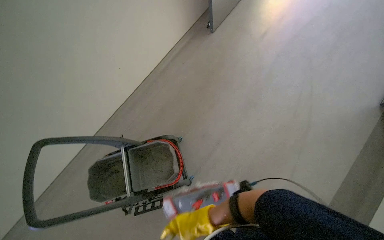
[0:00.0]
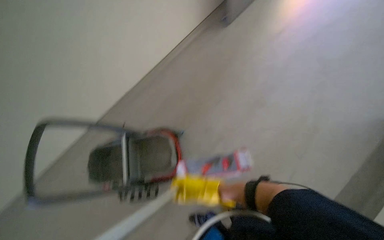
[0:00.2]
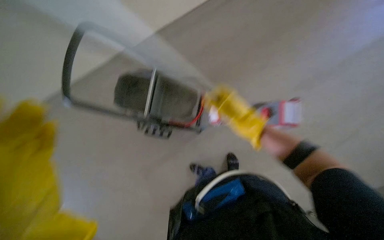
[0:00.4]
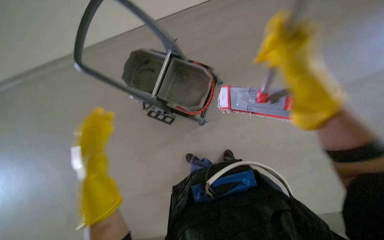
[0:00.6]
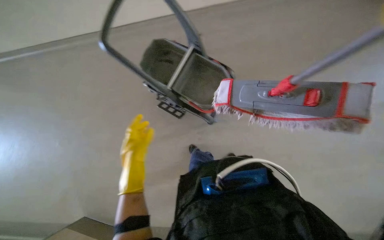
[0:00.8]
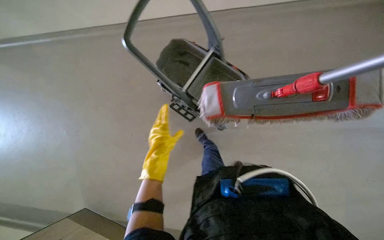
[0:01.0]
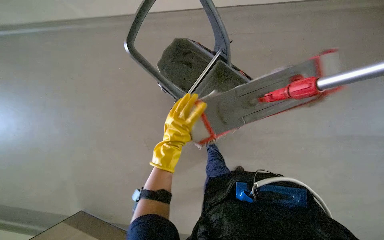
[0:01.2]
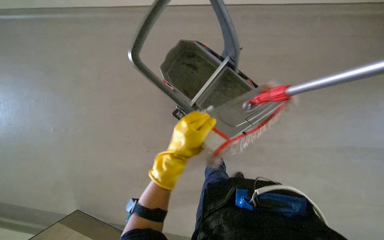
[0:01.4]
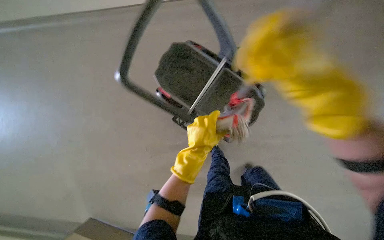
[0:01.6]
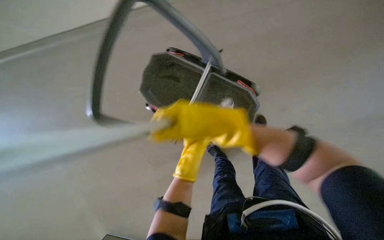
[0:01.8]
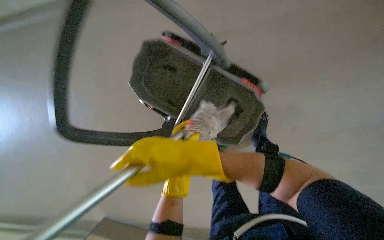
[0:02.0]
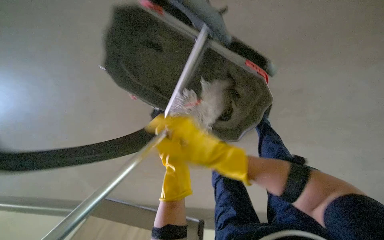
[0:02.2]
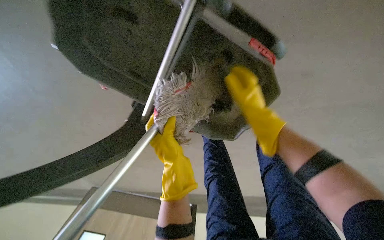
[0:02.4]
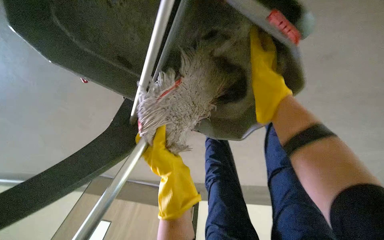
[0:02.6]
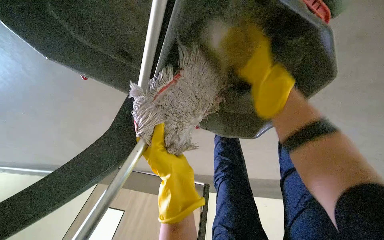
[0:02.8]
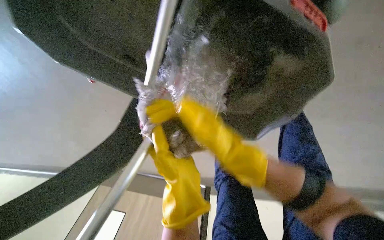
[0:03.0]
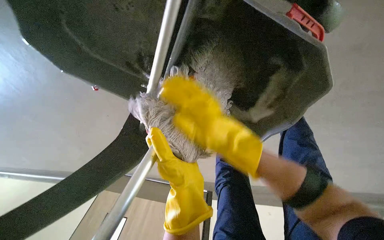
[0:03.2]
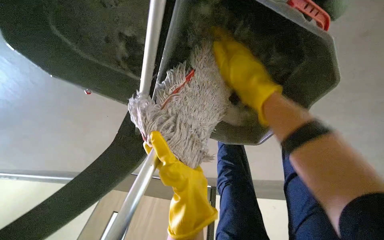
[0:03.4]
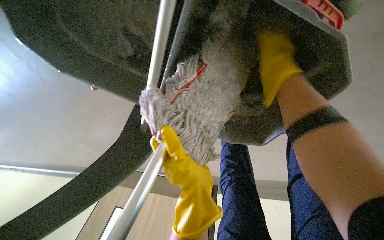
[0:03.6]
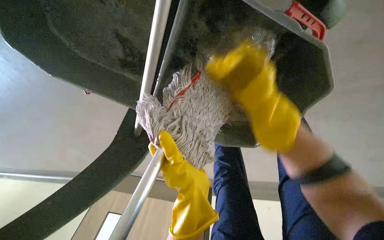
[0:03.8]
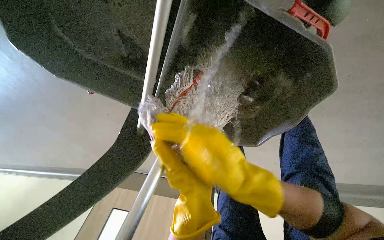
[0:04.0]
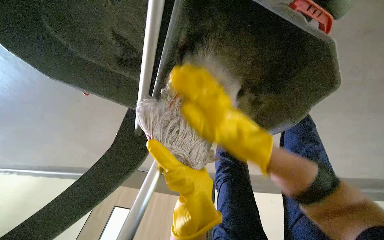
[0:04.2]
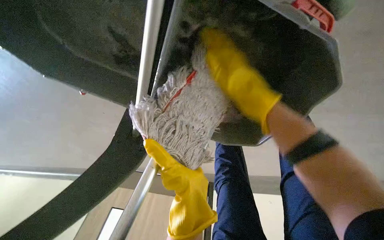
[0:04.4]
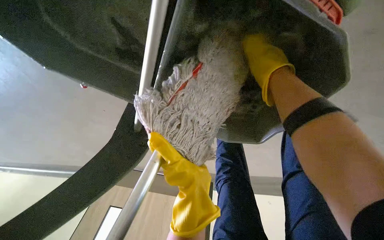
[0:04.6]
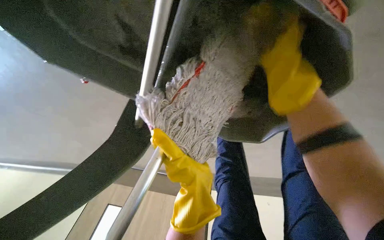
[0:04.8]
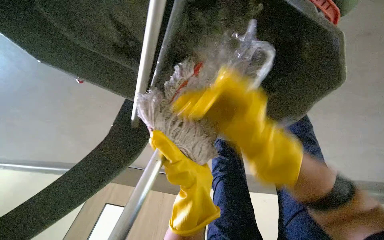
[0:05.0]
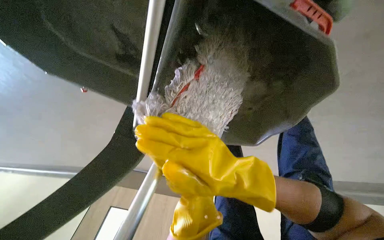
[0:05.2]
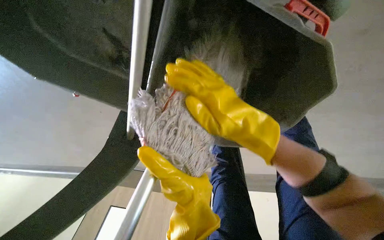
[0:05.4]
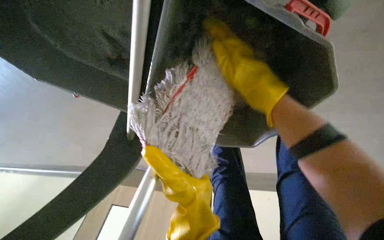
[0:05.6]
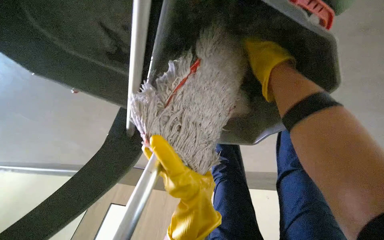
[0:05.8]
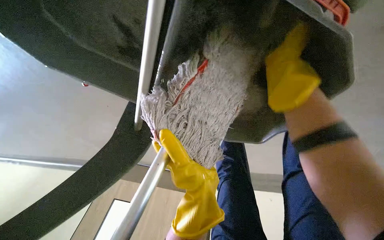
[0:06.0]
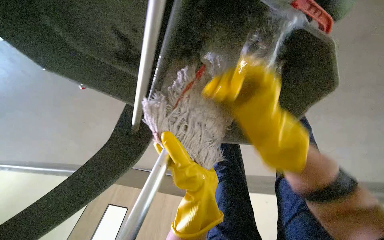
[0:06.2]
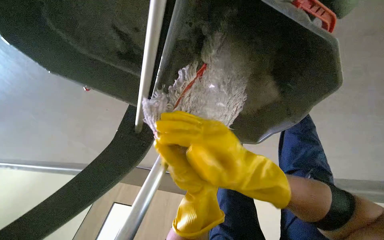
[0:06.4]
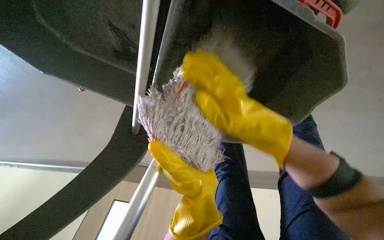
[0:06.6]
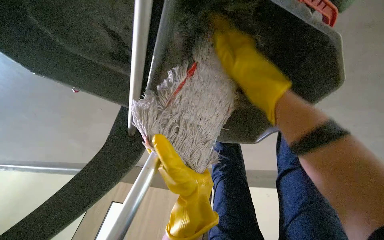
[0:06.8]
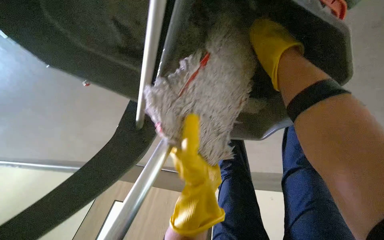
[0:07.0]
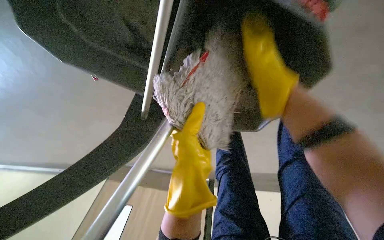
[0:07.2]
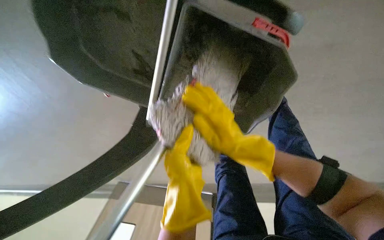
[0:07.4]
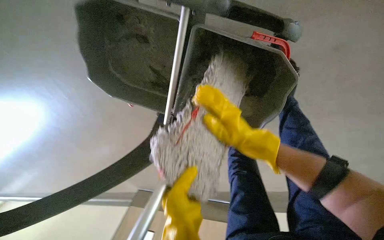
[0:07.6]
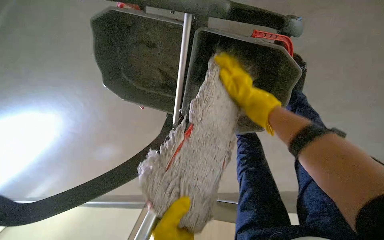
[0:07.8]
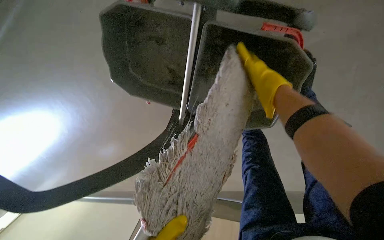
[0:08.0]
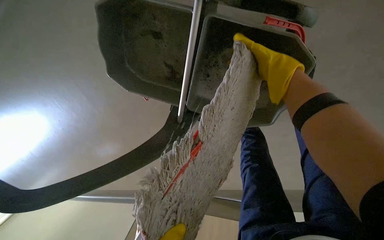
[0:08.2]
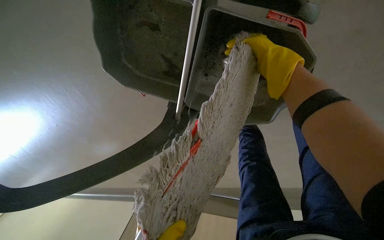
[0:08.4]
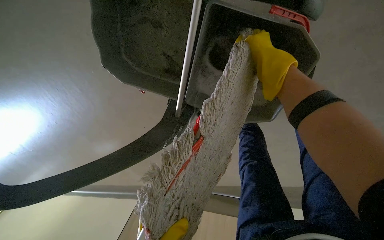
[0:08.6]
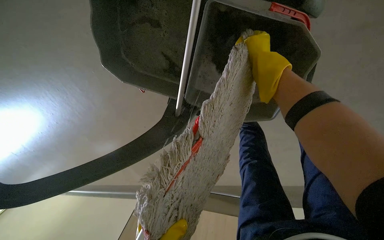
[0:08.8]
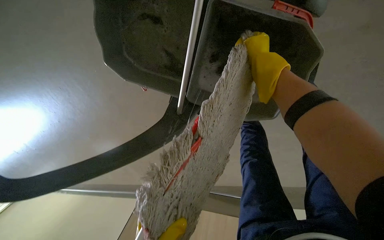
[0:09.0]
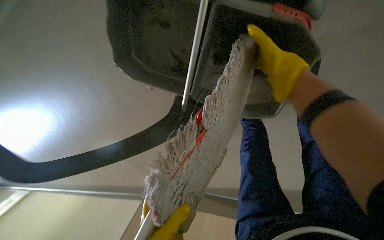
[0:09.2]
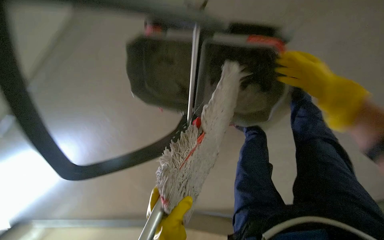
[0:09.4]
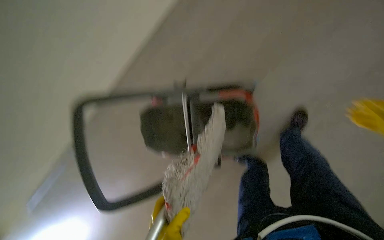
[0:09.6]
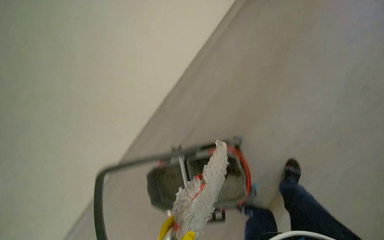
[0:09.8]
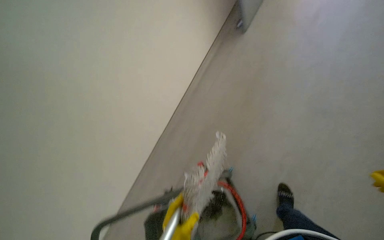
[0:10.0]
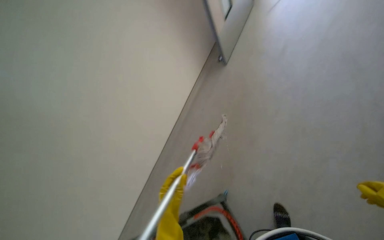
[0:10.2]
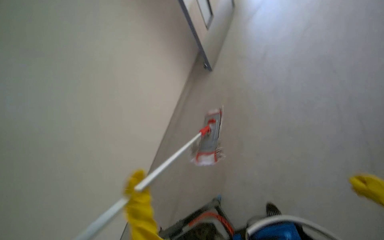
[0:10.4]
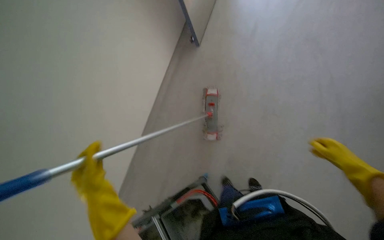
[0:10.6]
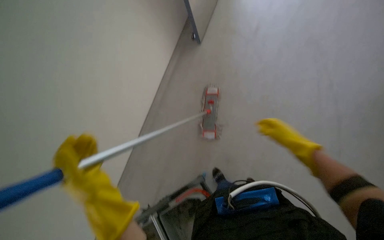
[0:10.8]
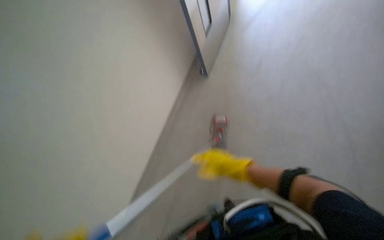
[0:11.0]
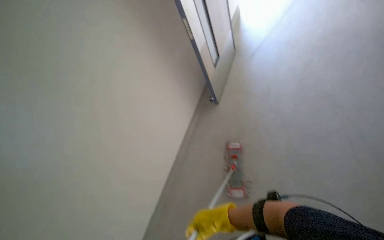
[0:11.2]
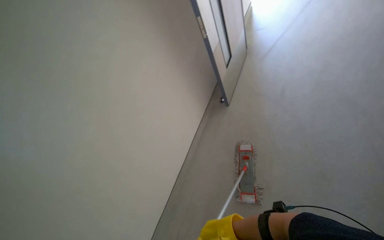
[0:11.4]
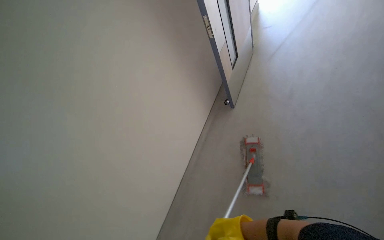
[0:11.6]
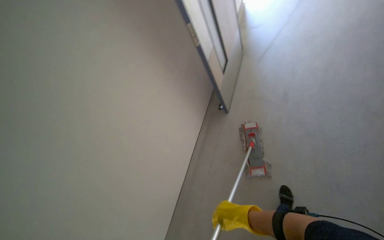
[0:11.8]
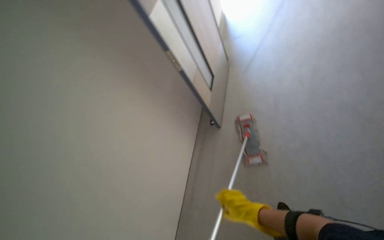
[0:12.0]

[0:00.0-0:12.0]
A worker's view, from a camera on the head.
Job: mopping floor.
The whole recording: Mopping hallway floor. The worker mops the hallway floor with a flat mop, occasionally cleaning the mop in the bucket.
0:00.0 to 0:01.6: The wearer looks approximately 15 degrees further downward. The scene turns some 40 degrees clockwise in the picture.
0:03.0 to 0:04.4: The right hand moves up and down the picture over roughly 20 cm, changing direction 2 times.
0:06.0 to 0:07.6: The right hand goes up and down the picture, about 25 cm each way, reversing 2 times.
0:07.6 to 0:09.0: The right hand heads nearer to the camera and up the picture, covering about 15 cm.
0:09.0 to 0:10.4: The wearer moves roughly 40 cm. The camera pitches upward, by about 45 degrees.
0:10.4 to 0:12.0: The wearer looks about 20 degrees further upward.

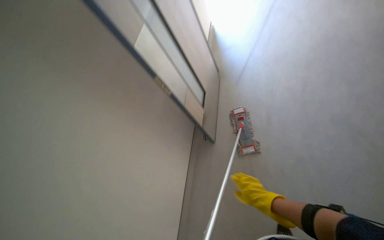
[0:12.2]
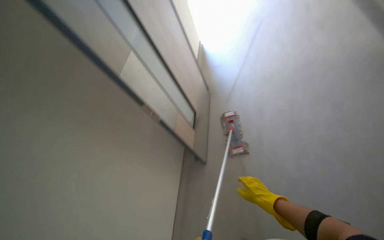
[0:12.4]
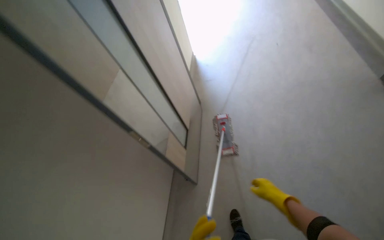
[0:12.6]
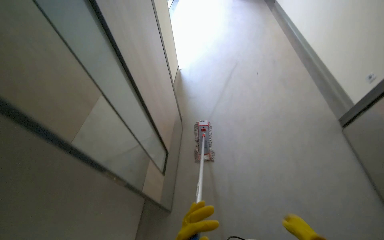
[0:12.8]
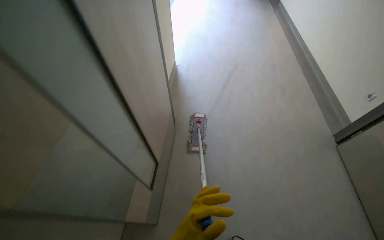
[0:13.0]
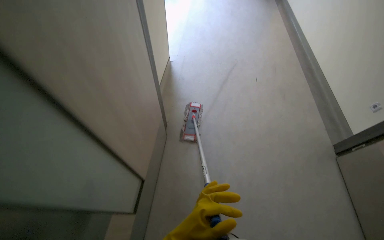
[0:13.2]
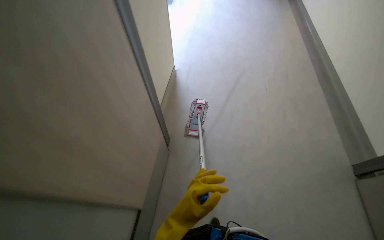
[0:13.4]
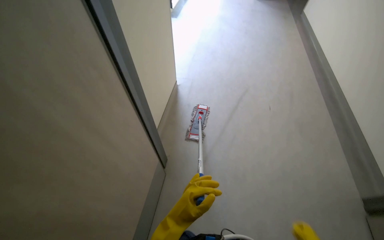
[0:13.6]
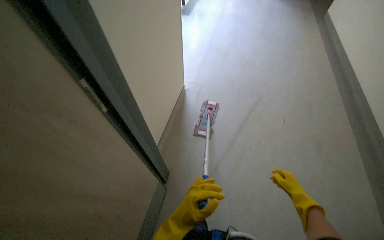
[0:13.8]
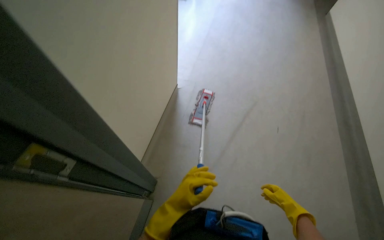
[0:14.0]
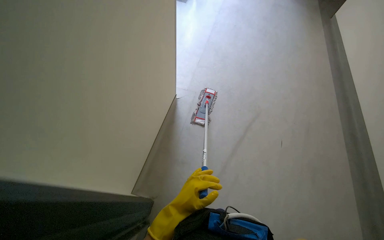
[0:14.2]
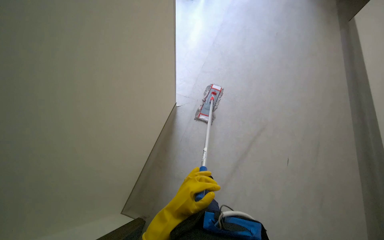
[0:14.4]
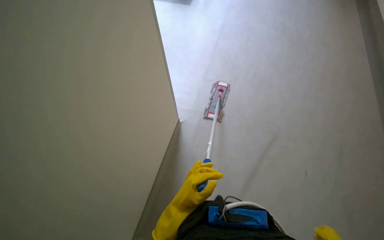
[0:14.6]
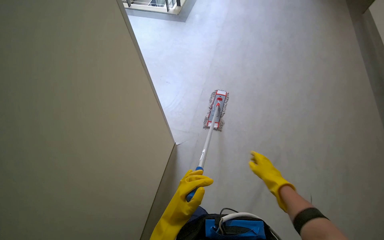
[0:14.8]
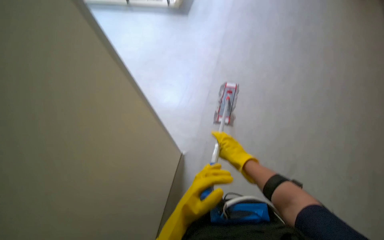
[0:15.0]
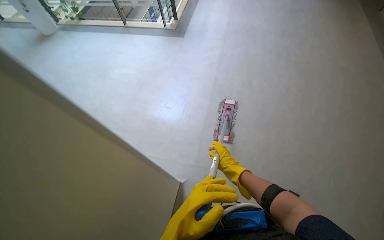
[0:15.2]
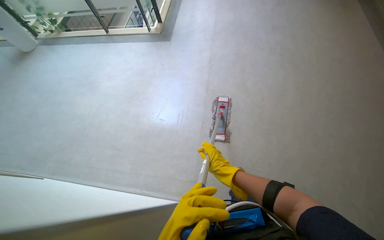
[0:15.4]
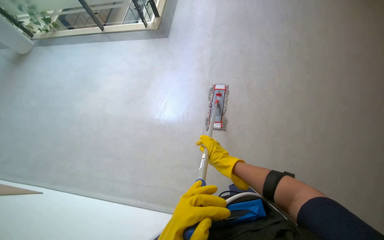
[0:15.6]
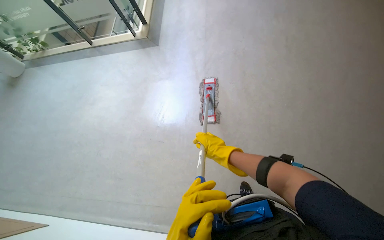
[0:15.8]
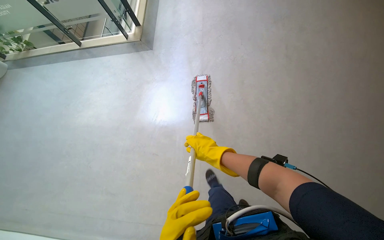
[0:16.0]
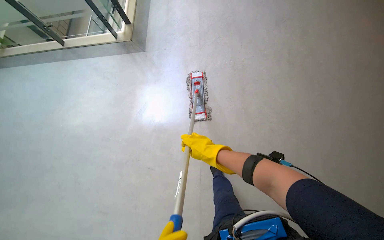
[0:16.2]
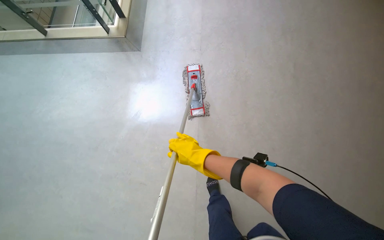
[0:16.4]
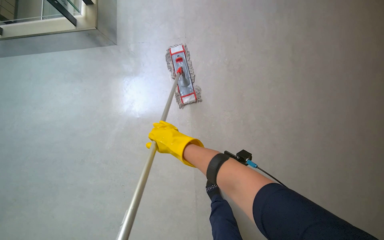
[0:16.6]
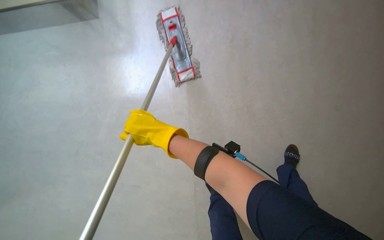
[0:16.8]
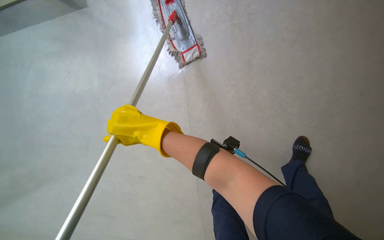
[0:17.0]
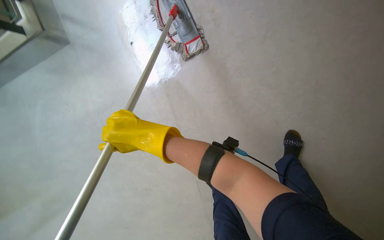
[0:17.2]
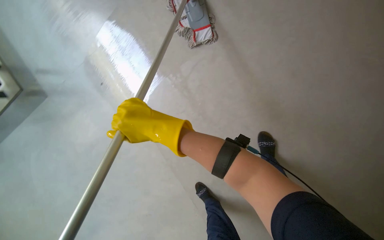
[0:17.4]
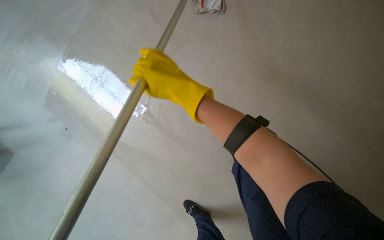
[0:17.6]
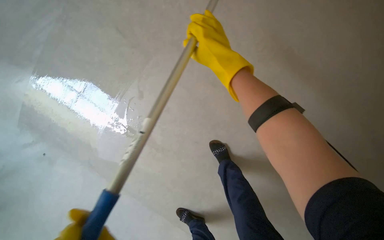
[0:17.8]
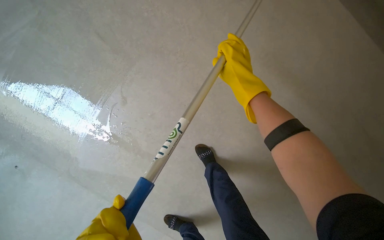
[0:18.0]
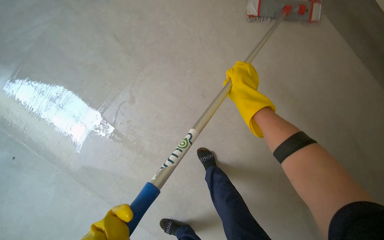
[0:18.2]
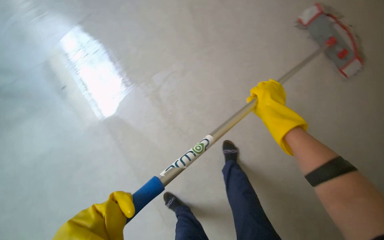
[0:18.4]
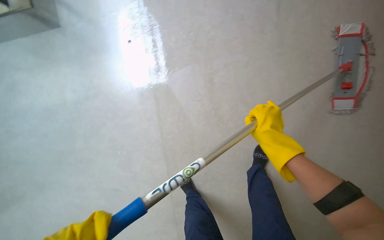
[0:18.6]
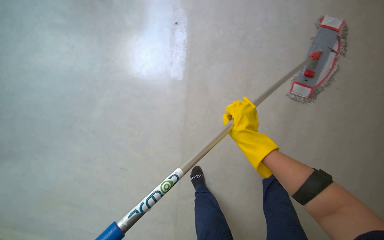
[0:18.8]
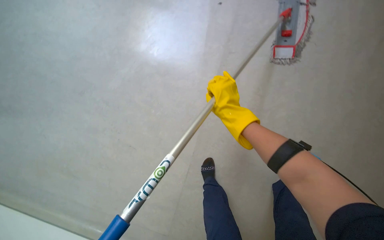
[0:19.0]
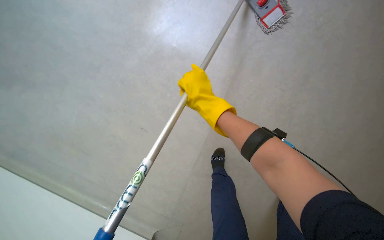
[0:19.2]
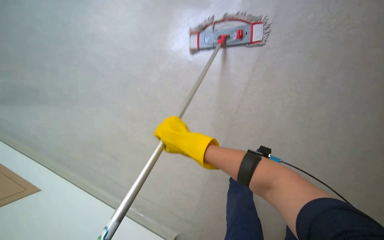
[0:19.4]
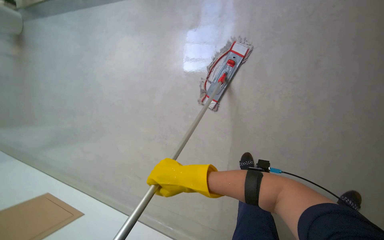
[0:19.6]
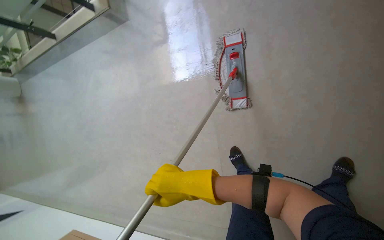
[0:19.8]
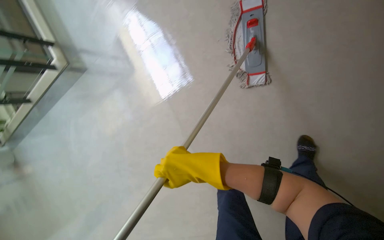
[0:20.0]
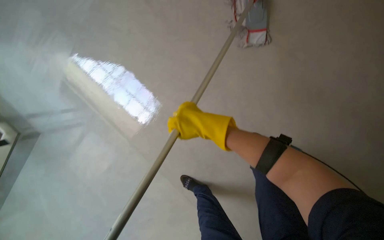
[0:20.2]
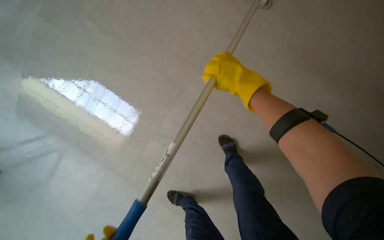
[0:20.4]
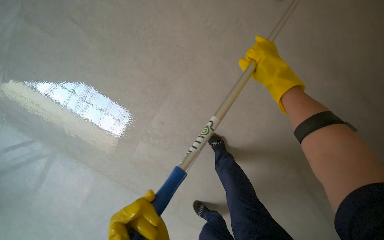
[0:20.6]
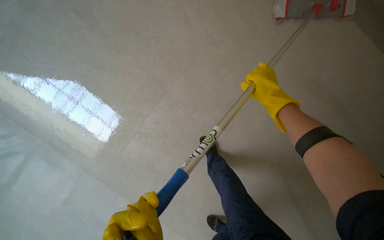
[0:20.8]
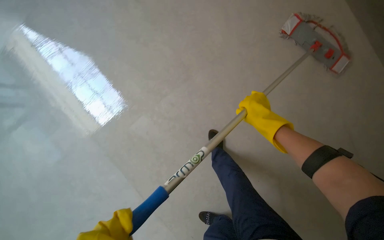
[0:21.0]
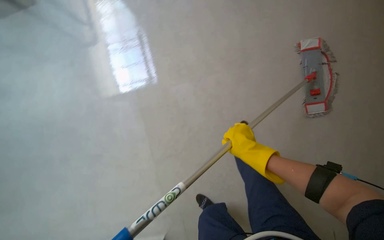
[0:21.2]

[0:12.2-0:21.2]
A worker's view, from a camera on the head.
Job: mopping floor.
The whole recording: Mopping hallway floor. The worker mops the hallway floor with a flat mop, occasionally cleaning the mop in the bucket.
0:12.2 to 0:13.8: The wearer moves roughly 1 m.
0:15.2 to 0:16.6: The wearer moves roughly 60 cm. The wearer looks approximately 25 degrees further to the right.
0:16.6 to 0:18.2: The view tips downward by some 15 degrees. The right hand moves to the right and up the picture, roughly 25 cm.
0:18.2 to 0:19.8: The wearer moves roughly 60 cm.
0:19.8 to 0:21.2: The wearer looks roughly 15 degrees further downward. The scene turns roughly 35 degrees clockwise in the picture.
